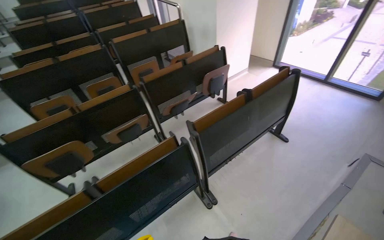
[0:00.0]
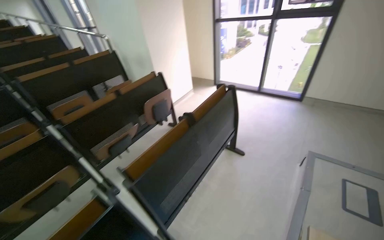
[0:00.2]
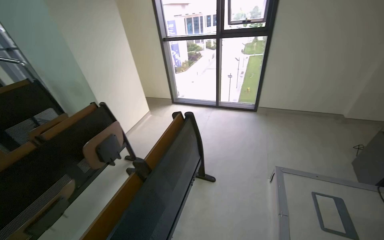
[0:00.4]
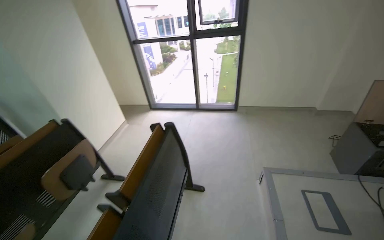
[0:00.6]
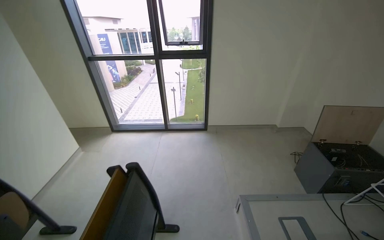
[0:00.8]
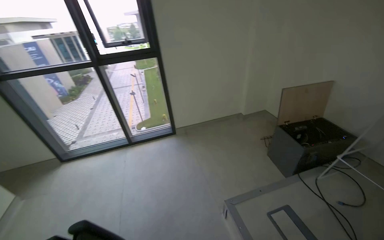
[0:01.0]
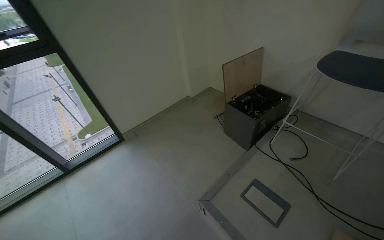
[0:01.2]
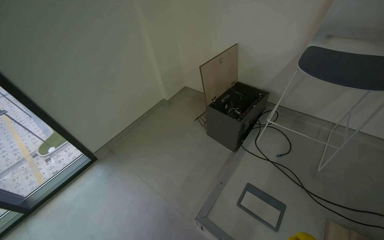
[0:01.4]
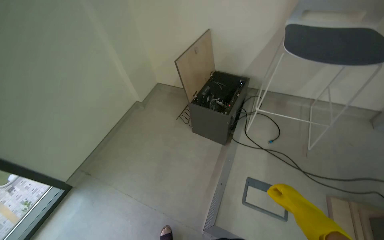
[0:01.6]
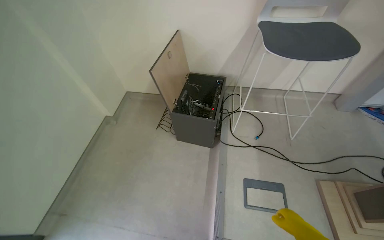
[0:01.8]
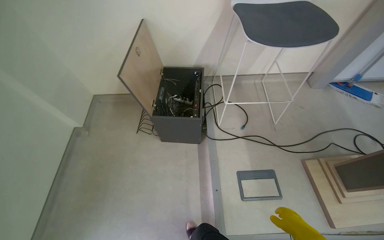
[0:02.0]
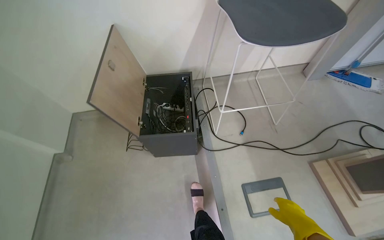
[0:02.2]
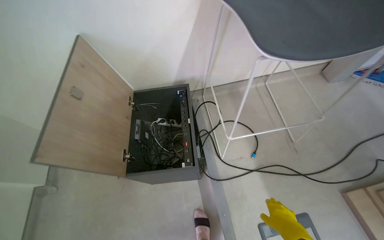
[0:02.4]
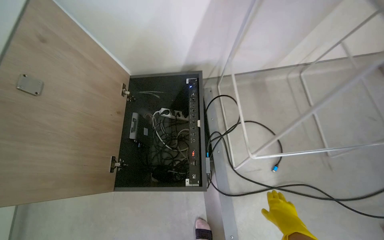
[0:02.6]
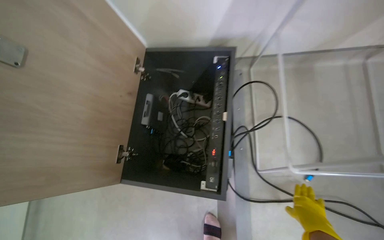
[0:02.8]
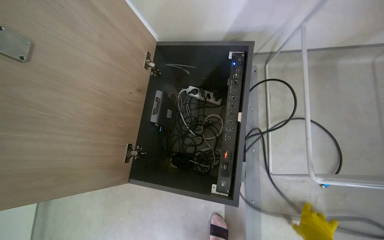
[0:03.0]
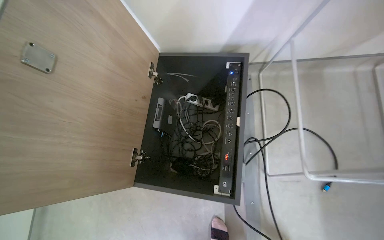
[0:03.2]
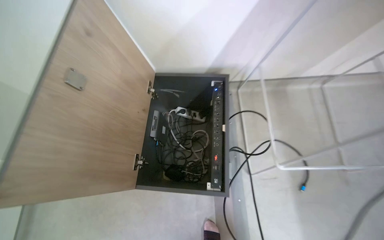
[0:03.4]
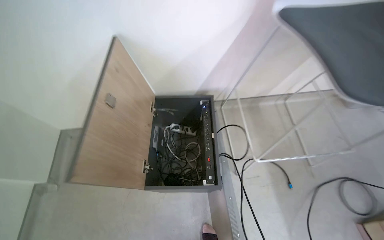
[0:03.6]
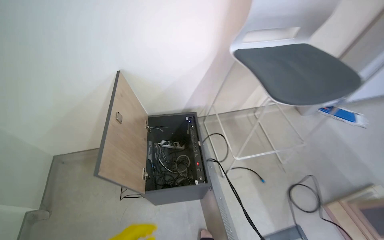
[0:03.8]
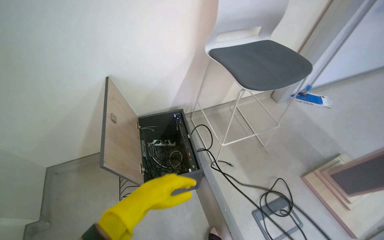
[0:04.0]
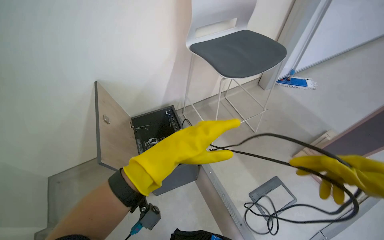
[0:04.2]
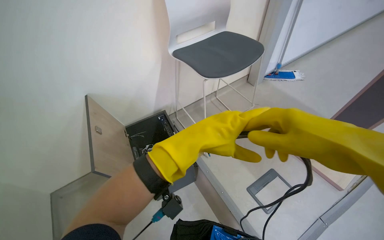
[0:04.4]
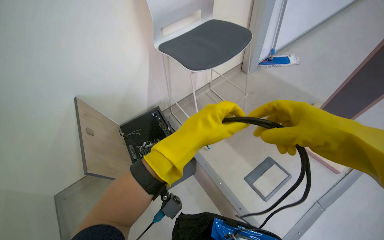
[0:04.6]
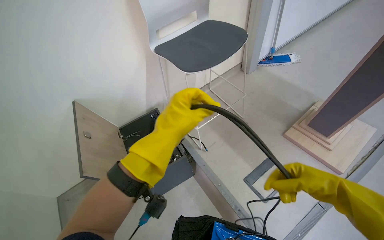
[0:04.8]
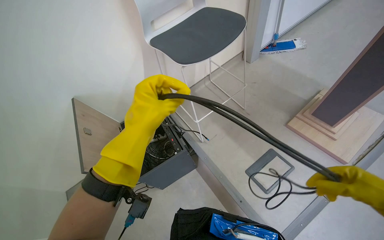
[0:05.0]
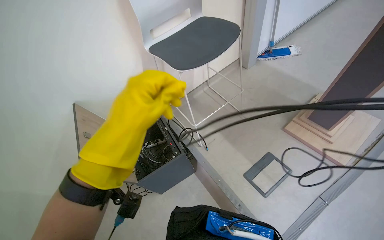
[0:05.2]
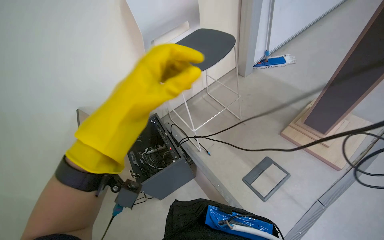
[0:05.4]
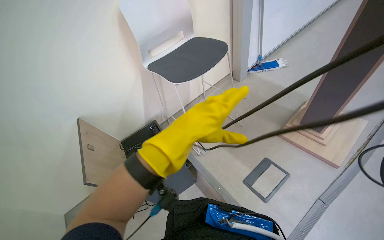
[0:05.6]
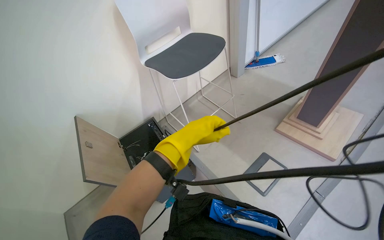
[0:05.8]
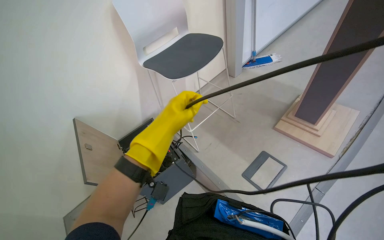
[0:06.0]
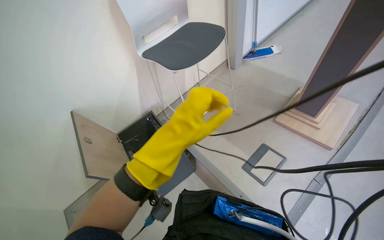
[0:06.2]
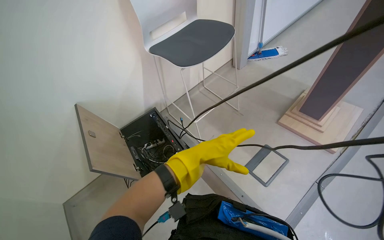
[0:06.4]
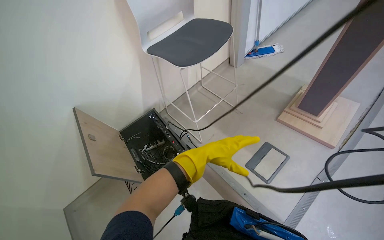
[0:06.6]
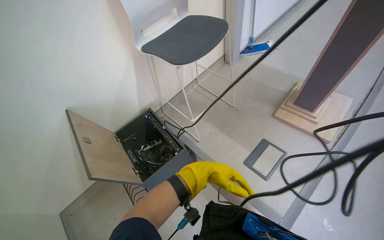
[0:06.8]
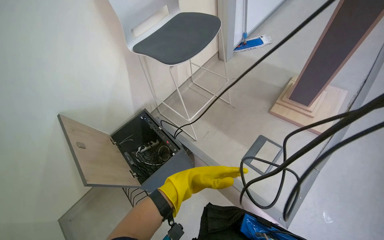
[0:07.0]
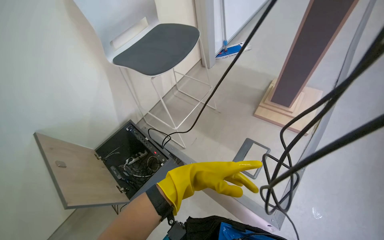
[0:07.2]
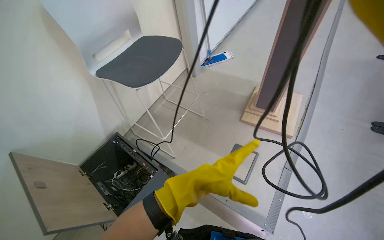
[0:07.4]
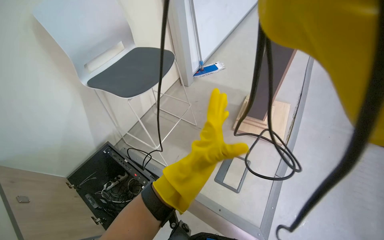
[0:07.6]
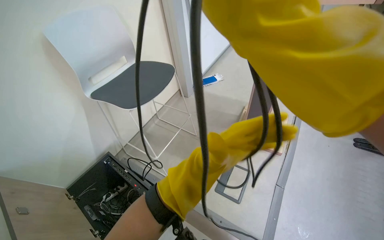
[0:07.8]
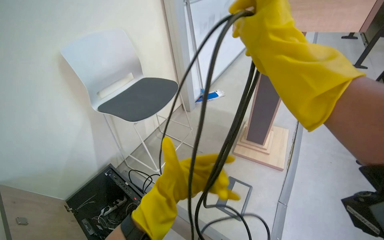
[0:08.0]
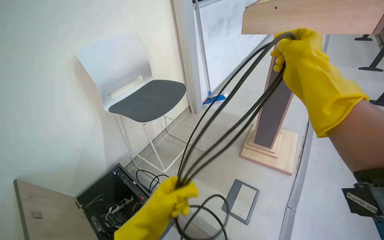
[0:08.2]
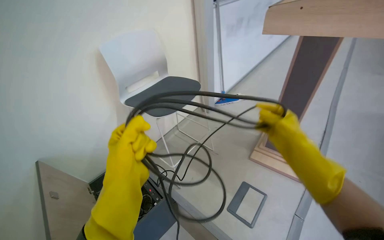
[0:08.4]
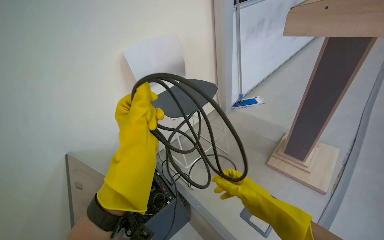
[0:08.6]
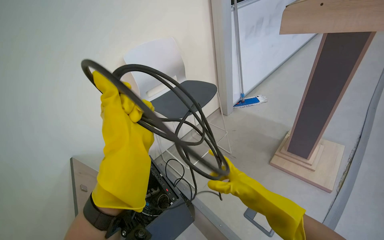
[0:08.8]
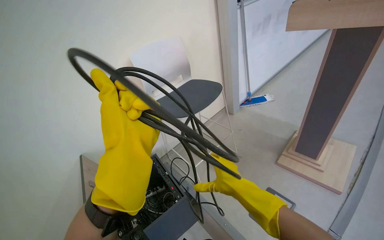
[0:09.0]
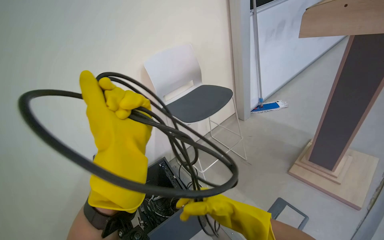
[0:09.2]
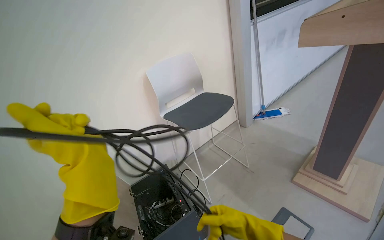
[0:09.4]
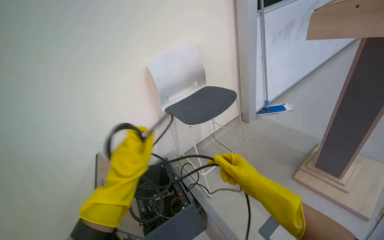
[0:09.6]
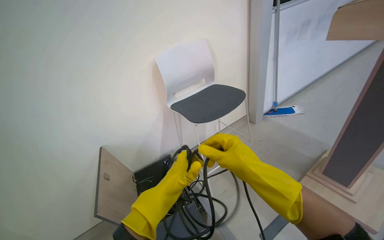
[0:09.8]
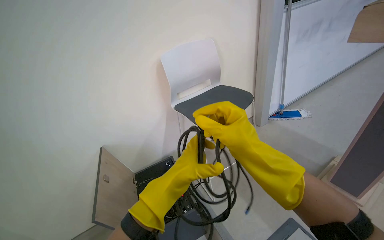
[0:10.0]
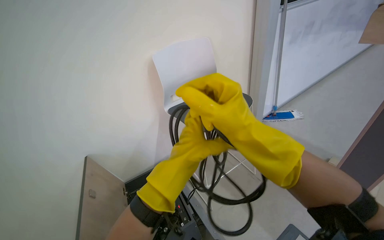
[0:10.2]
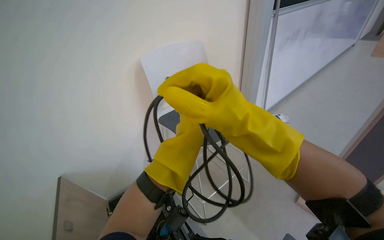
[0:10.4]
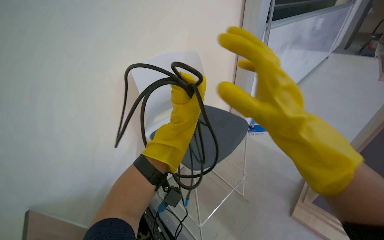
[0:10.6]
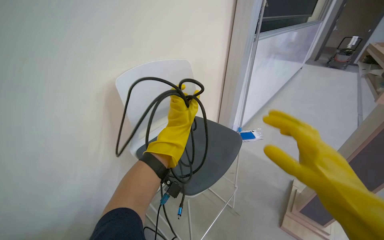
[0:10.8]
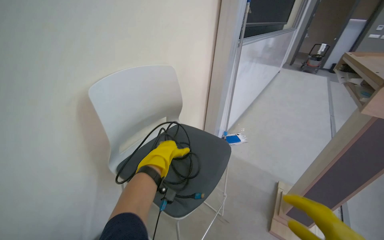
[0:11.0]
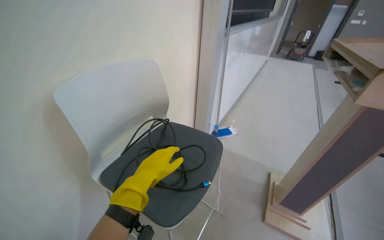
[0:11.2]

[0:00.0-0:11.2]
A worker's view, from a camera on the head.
Job: organizing items.
The whole recording: Organizing cables and furniture. The worker moves a chair and coils a cable, placing it on the chair.
0:01.6 to 0:03.2: The head travels about 1 m. The wearer's head swings roughly 20 degrees to the right. The view tilts approximately 25 degrees downward.
0:03.2 to 0:04.8: The wearer moves roughly 70 cm. The wearer looks approximately 40 degrees further to the right. The wearer looks roughly 20 degrees further upward.
0:04.8 to 0:06.4: The left hand moves nearer and farther over some 20 cm, changing direction 3 times.
0:06.4 to 0:08.0: The wearer looks about 20 degrees further to the right. The view tilts approximately 15 degrees upward.
0:08.0 to 0:09.6: The camera is aimed about 25 degrees further to the left. The right hand is displaced farther from the camera and down the picture by some 30 cm. Meanwhile the left hand goes up and down the picture, about 15 cm each way, reversing 2 times.
0:09.6 to 0:11.2: The view swings about 25 degrees to the right.

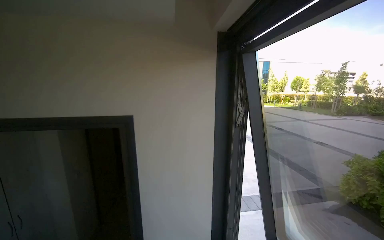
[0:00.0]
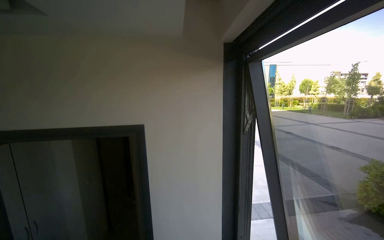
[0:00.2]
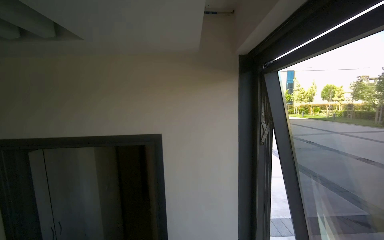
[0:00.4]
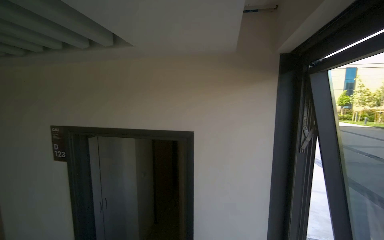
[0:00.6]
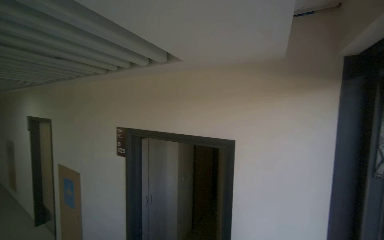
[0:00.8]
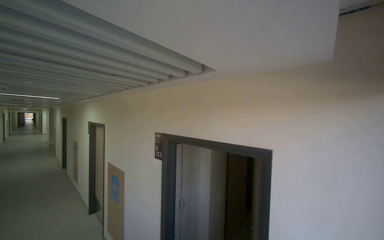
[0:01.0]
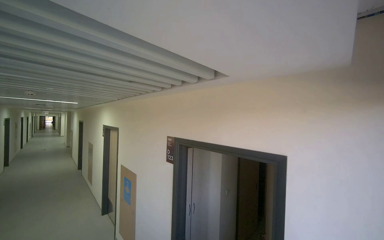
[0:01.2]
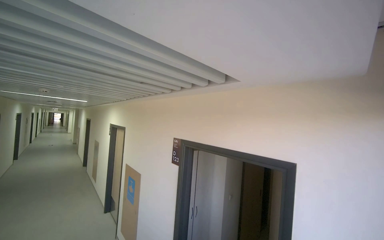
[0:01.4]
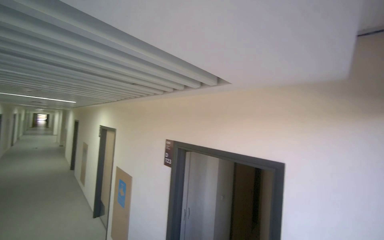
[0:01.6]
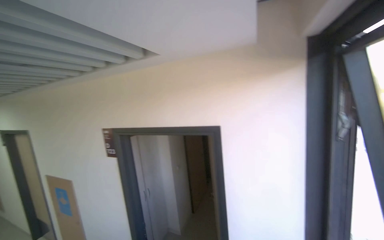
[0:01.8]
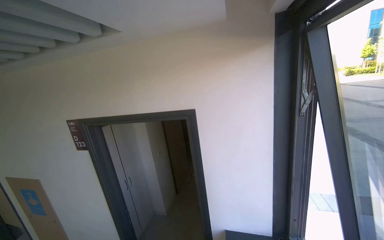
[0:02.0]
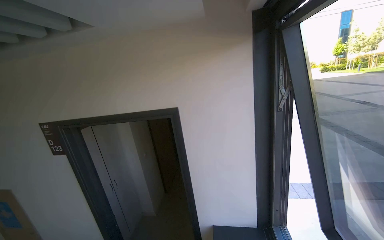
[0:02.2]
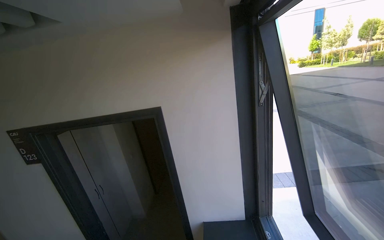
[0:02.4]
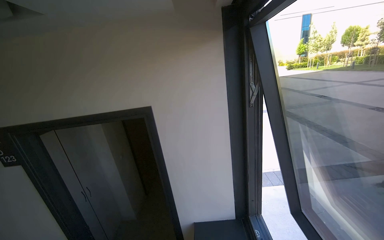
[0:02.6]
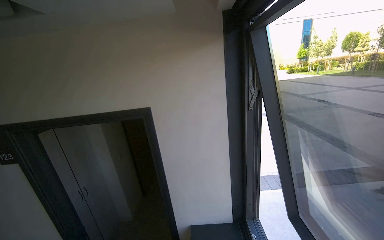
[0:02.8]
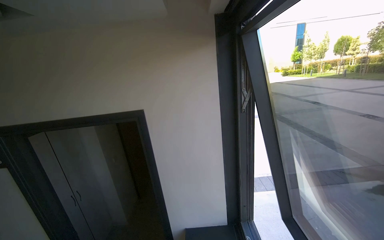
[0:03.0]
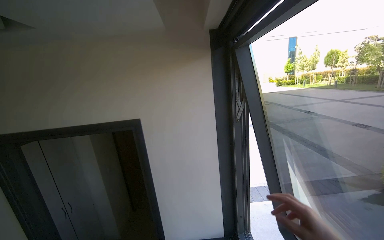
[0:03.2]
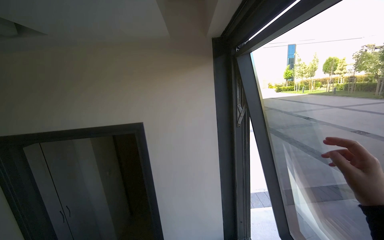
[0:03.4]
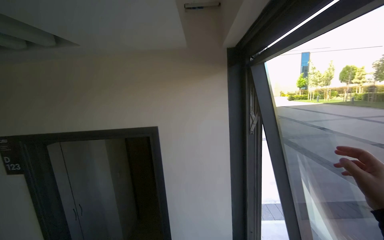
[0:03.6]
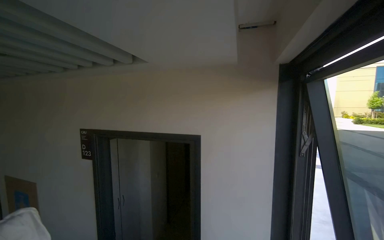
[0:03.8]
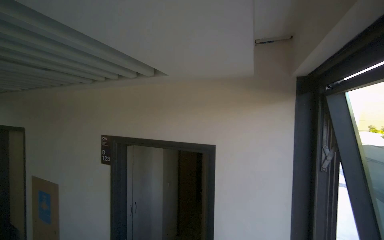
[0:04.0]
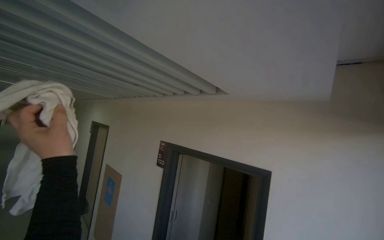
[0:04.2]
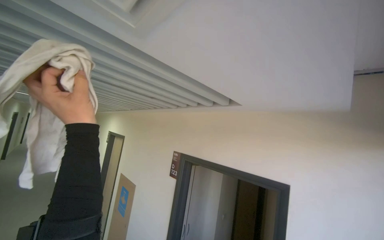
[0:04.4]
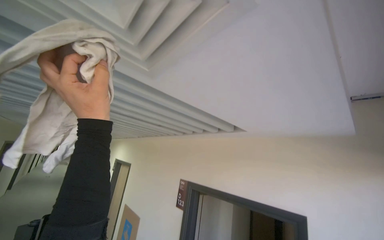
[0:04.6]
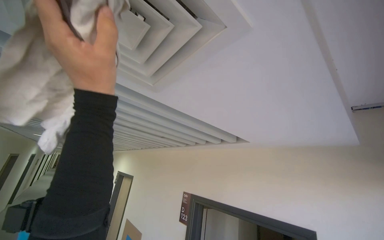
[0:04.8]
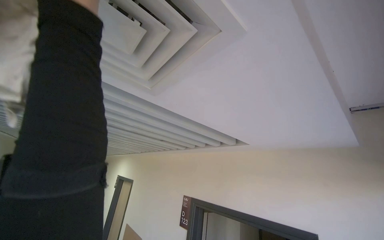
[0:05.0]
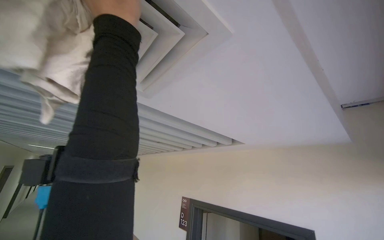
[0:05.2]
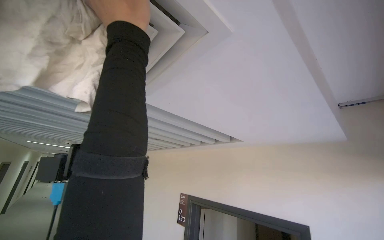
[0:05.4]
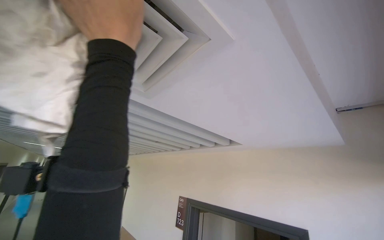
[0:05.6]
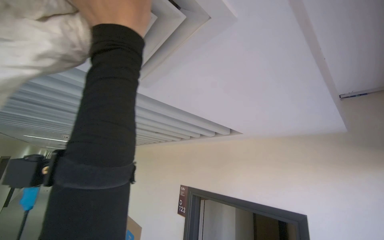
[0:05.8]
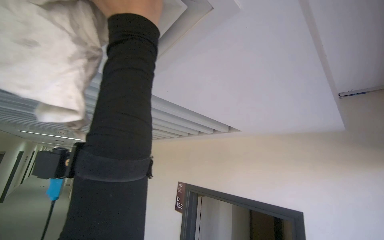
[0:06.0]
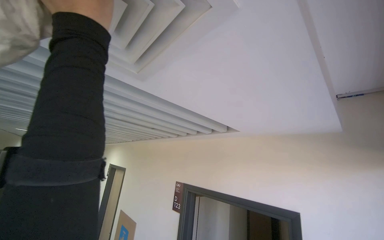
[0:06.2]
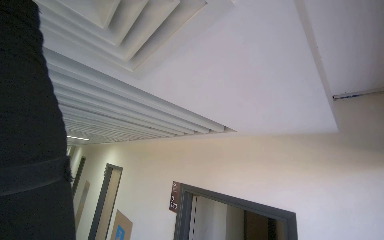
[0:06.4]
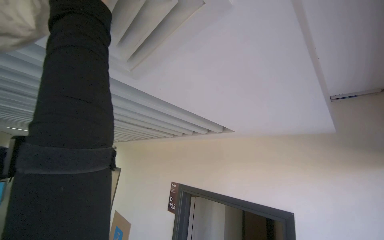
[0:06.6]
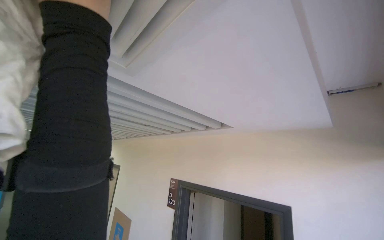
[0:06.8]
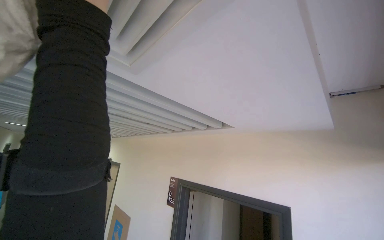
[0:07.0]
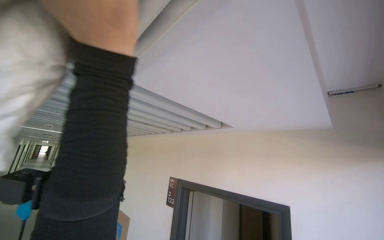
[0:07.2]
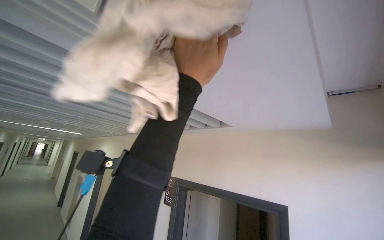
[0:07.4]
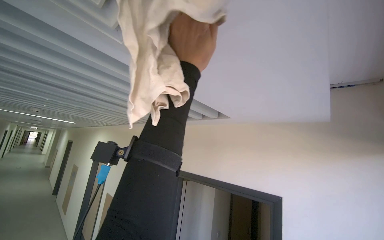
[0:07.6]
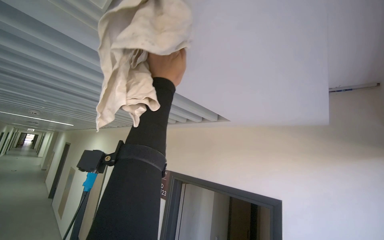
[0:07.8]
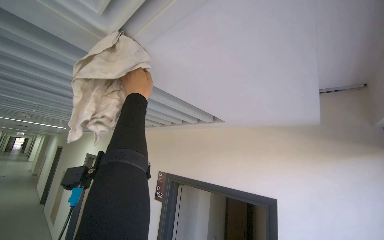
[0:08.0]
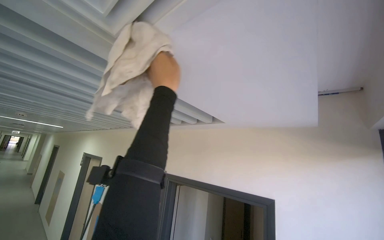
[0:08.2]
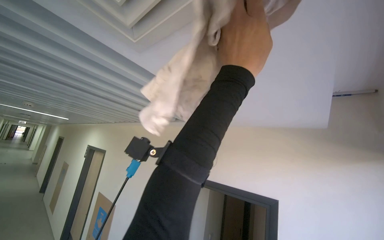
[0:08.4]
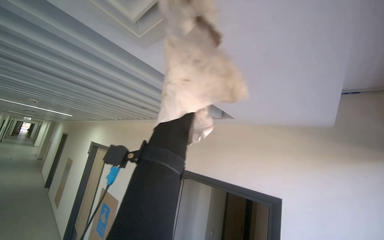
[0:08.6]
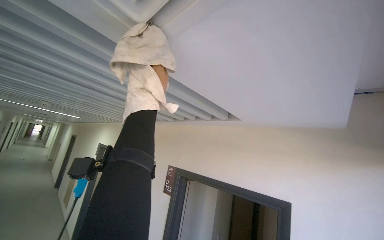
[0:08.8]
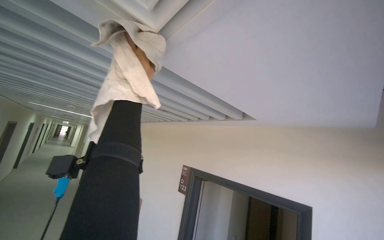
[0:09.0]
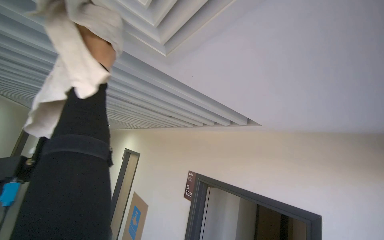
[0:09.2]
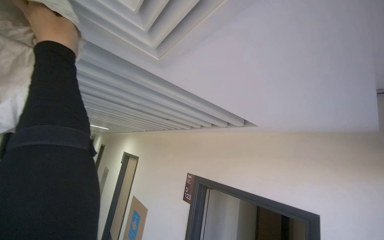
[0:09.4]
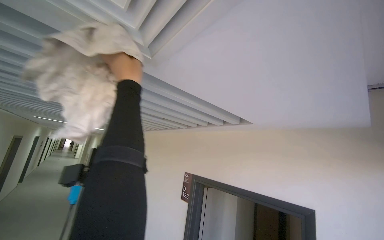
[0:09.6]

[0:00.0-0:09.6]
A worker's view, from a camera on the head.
Job: wiping surfaces.
The whole recording: Wiping ceiling vents. The worker wipes the ceiling vents with a cloth.
0:00.0 to 0:01.6: The camera sweeps to the left, by some 50 degrees. The view tilts approximately 15 degrees upward.
0:01.6 to 0:03.2: The wearer's head swings approximately 45 degrees to the right. The view tips downward by roughly 10 degrees.
0:03.2 to 0:04.8: The head turns to the left by about 50 degrees. The view tilts about 35 degrees upward.
